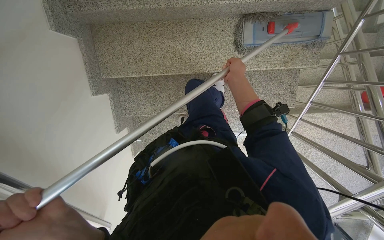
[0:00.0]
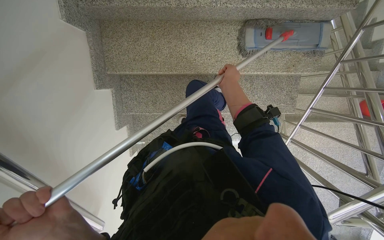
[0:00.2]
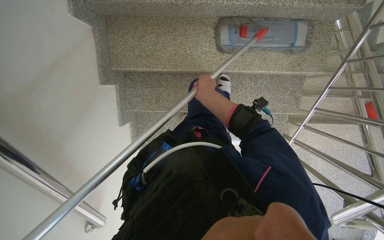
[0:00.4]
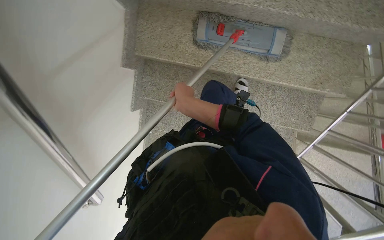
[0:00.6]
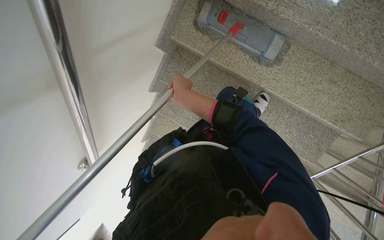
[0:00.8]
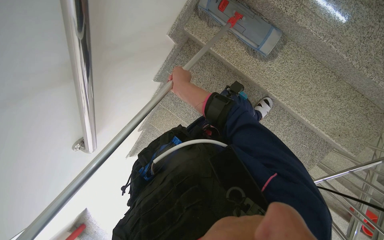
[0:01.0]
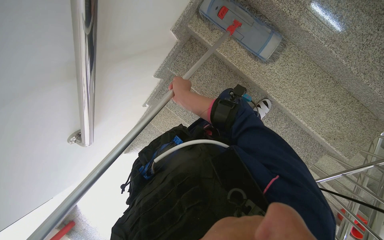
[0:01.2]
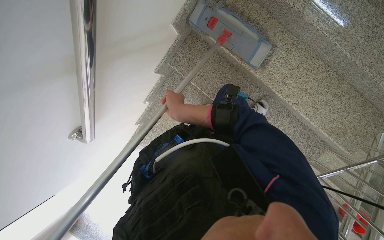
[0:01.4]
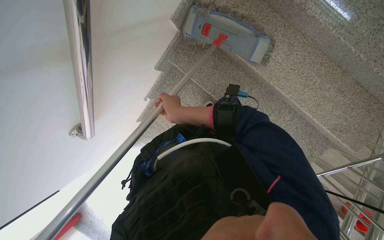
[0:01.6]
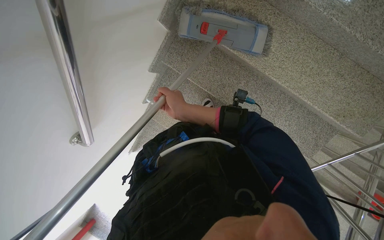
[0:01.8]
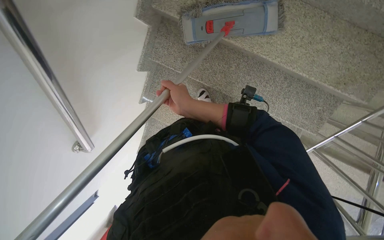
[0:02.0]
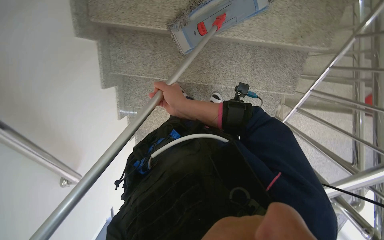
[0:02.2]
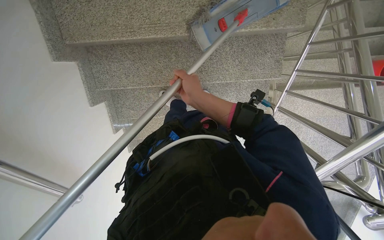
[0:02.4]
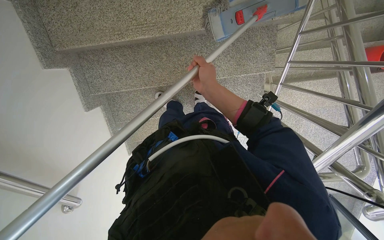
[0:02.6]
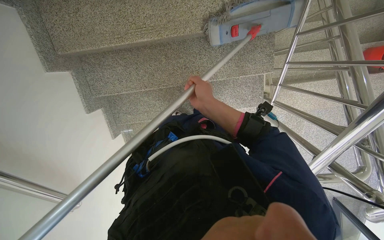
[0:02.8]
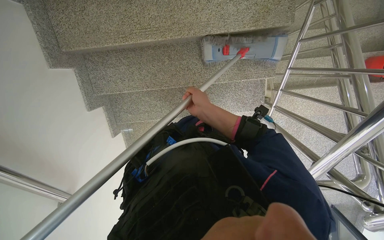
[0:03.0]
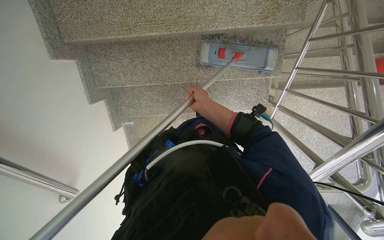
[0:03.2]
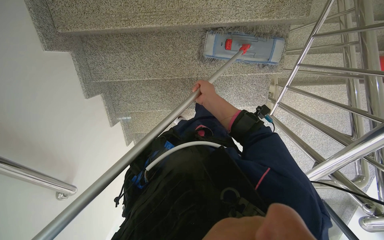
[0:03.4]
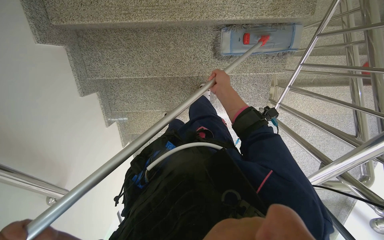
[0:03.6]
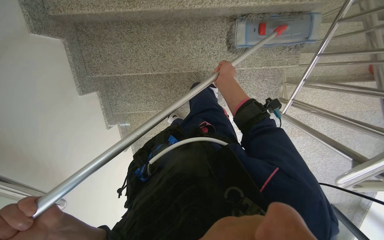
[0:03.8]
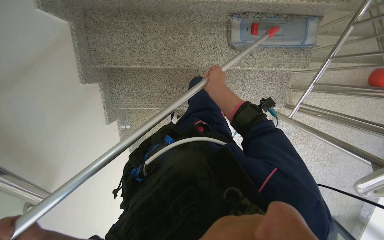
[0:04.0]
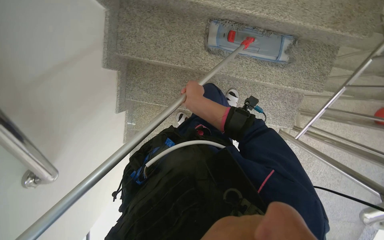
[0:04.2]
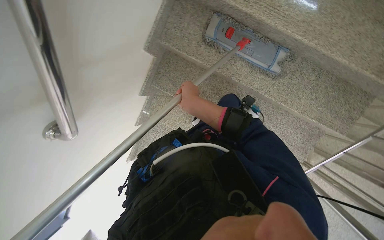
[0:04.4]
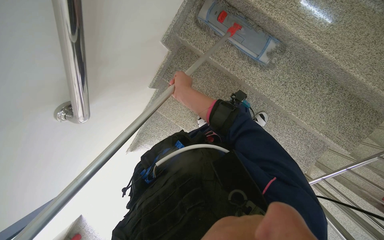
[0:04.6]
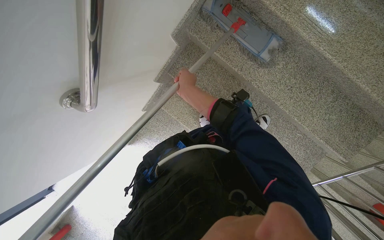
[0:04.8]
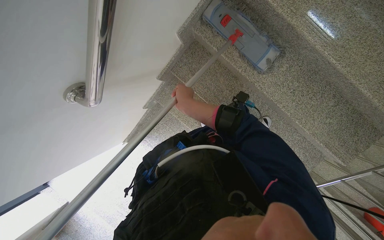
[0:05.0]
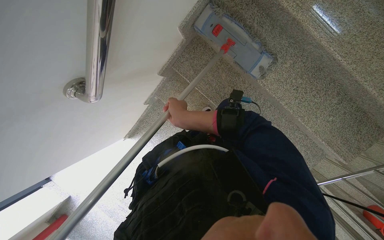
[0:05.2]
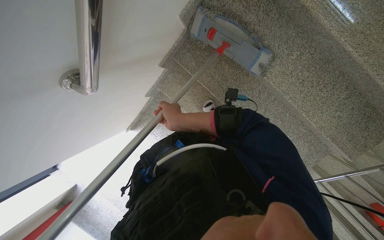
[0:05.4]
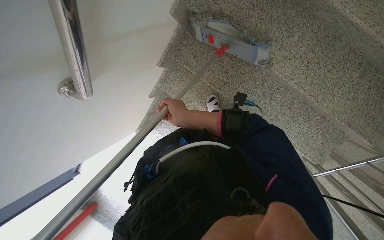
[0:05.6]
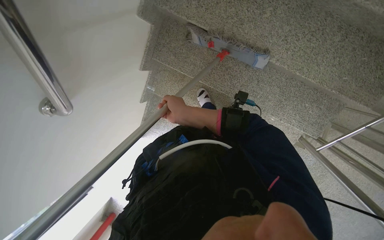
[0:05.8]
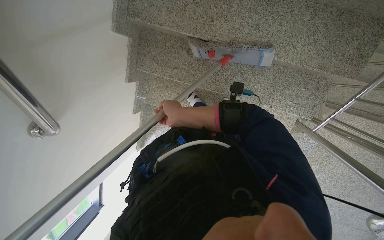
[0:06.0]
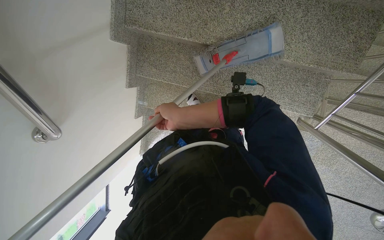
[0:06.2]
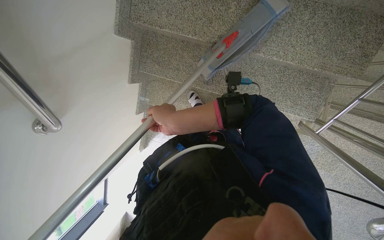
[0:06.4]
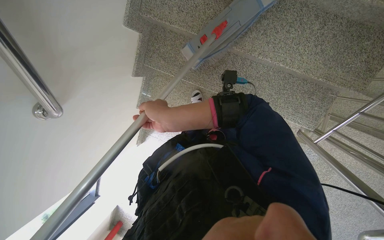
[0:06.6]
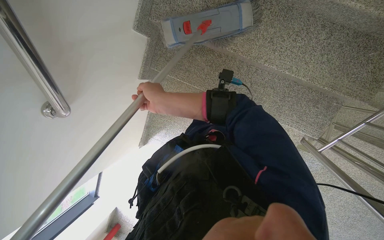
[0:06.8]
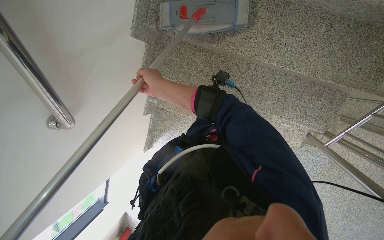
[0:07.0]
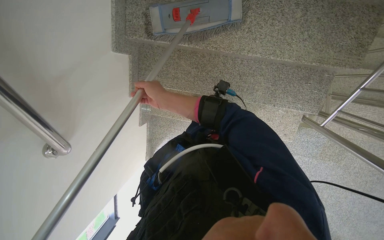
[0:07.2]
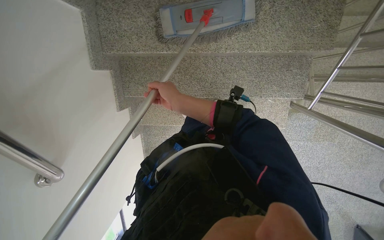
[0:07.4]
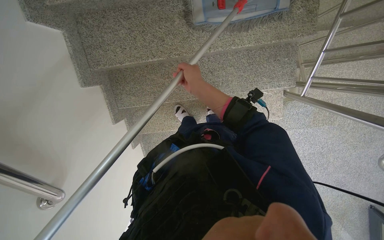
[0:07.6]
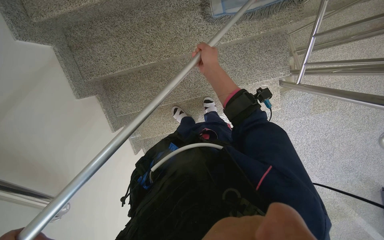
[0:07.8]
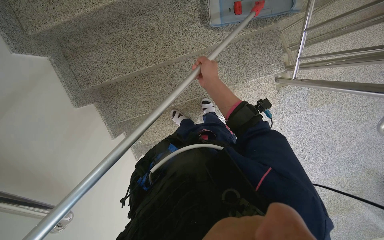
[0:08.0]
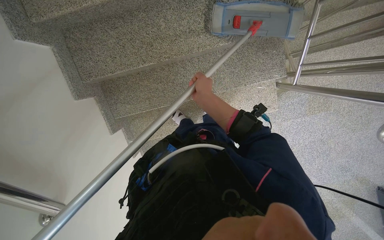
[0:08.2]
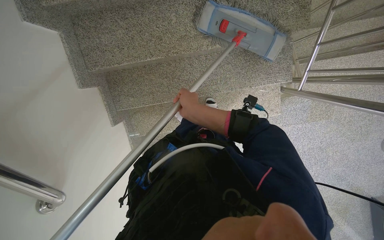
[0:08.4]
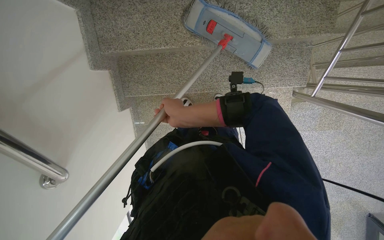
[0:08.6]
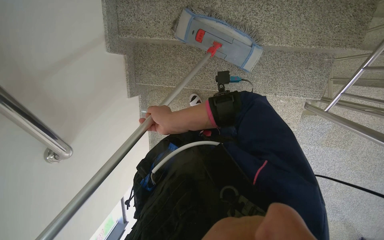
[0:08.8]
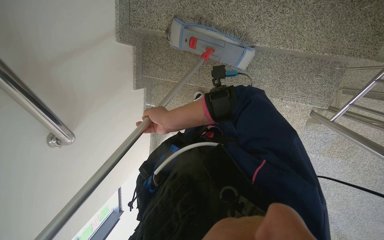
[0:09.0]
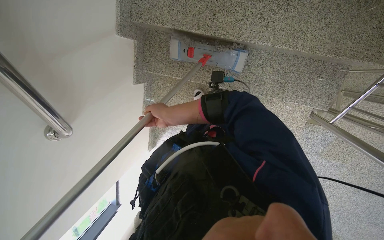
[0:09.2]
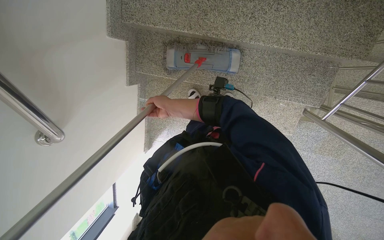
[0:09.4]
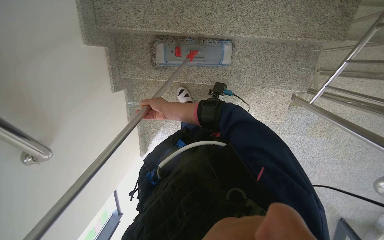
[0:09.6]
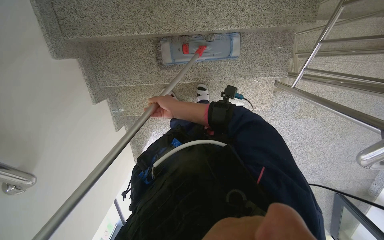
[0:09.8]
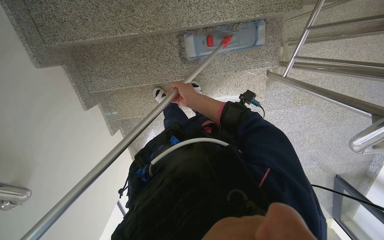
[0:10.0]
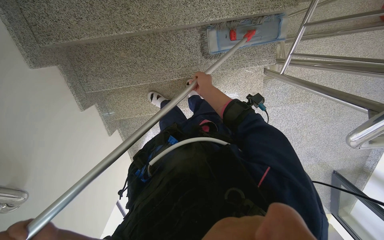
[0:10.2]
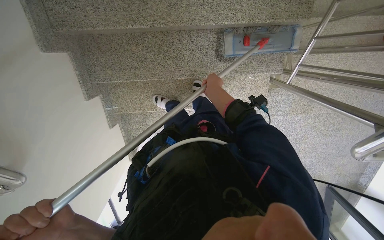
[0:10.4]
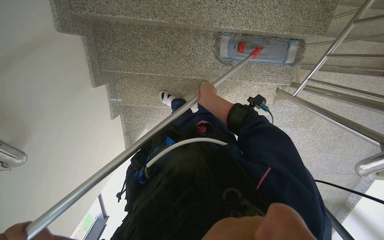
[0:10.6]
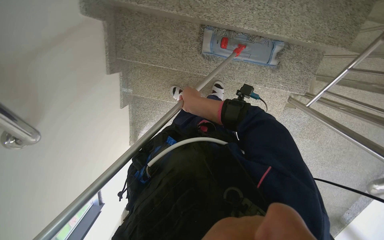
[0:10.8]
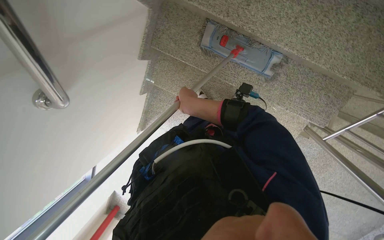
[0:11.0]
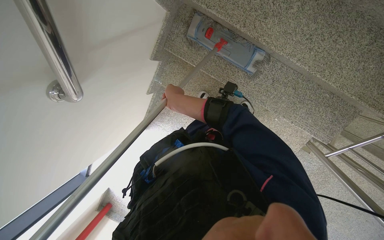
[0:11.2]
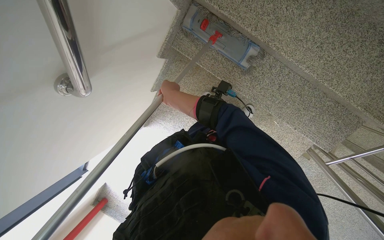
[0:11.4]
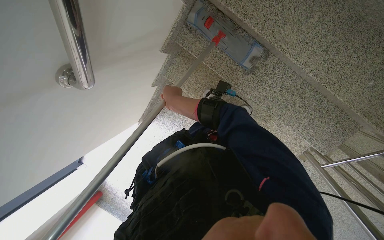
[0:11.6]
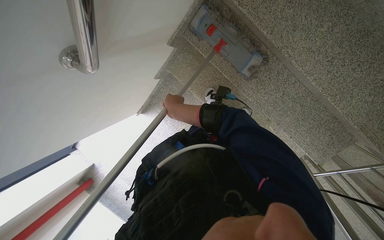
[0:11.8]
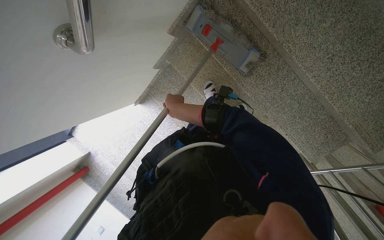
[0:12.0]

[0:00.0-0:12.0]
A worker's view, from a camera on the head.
Job: mopping floor.
The whole recording: Mopping staircase floor. The worker cleans and reattaches the mop head to continue mopping the staircase floor.
0:00.0 to 0:01.6: The scene turns roughly 40 degrees clockwise in the picture.
0:01.6 to 0:03.0: The wearer moves approximately 40 cm. Everything in view rotates about 45 degrees counterclockwise.
0:03.0 to 0:04.4: The scene rotates clockwise by about 35 degrees.
0:07.6 to 0:09.0: The right hand goes some 25 cm down the picture and to the left.
0:09.0 to 0:10.4: The right hand shifts roughly 35 cm to the right, up the picture and farther from the camera.
0:10.4 to 0:12.0: The scene turns about 50 degrees clockwise in the picture.

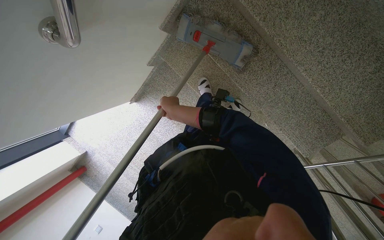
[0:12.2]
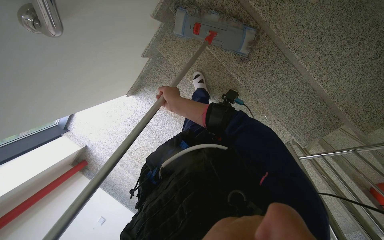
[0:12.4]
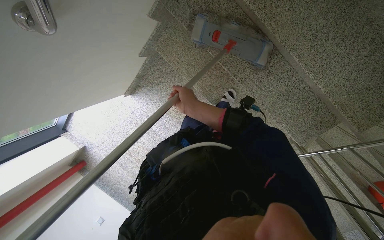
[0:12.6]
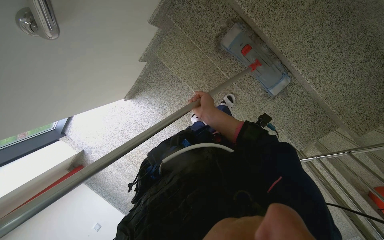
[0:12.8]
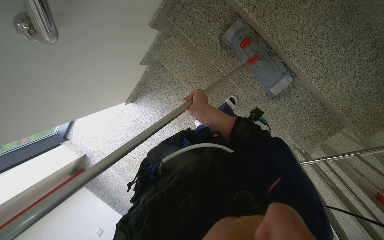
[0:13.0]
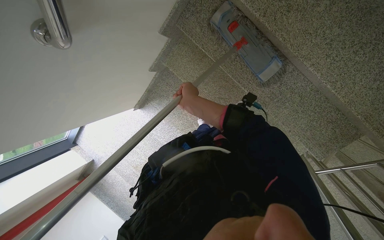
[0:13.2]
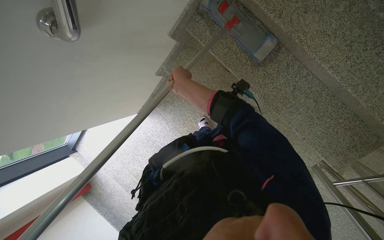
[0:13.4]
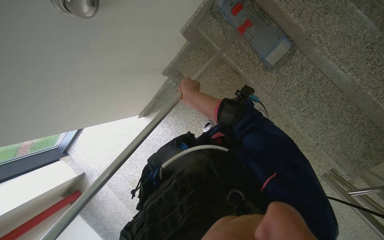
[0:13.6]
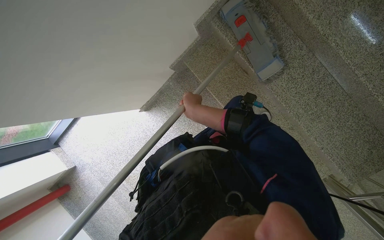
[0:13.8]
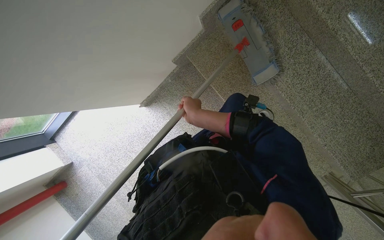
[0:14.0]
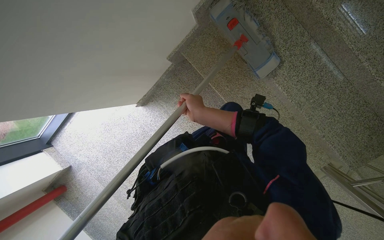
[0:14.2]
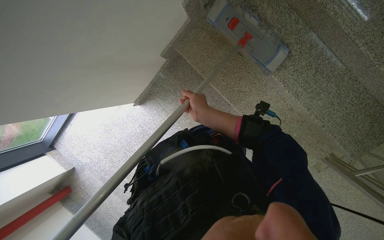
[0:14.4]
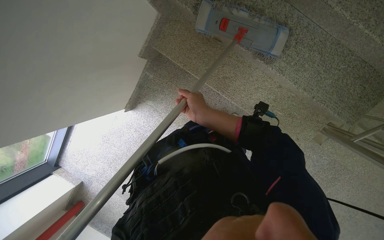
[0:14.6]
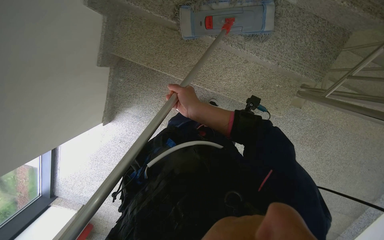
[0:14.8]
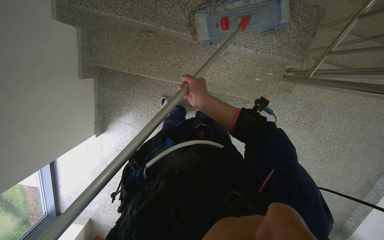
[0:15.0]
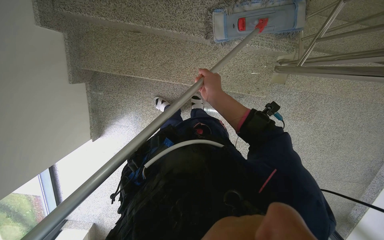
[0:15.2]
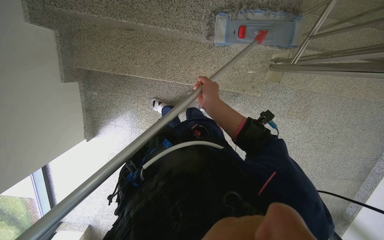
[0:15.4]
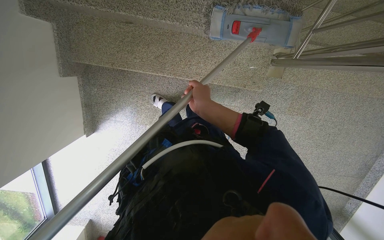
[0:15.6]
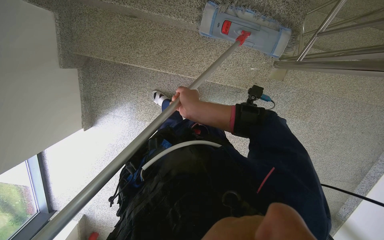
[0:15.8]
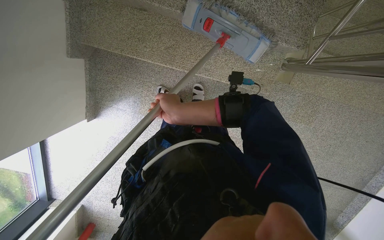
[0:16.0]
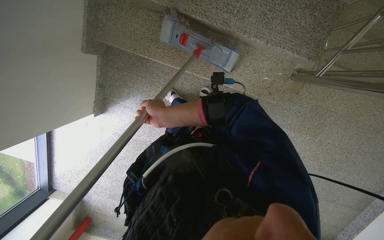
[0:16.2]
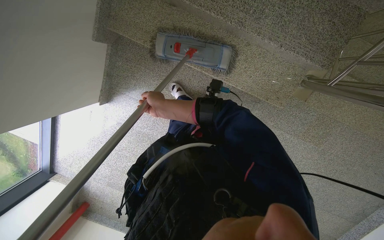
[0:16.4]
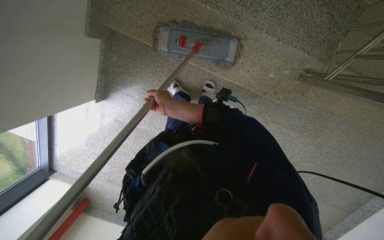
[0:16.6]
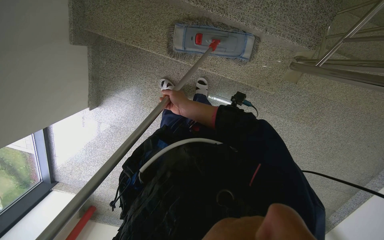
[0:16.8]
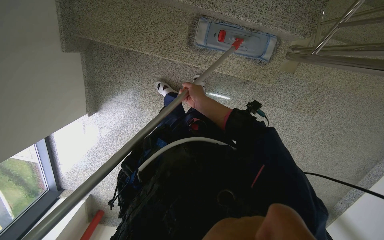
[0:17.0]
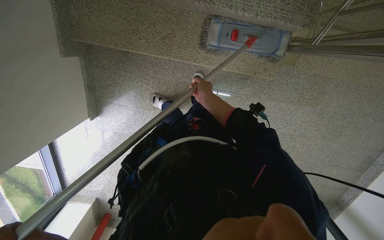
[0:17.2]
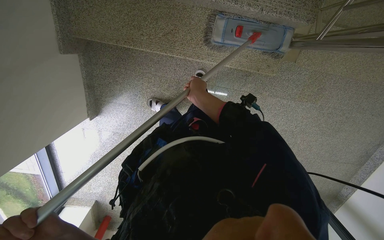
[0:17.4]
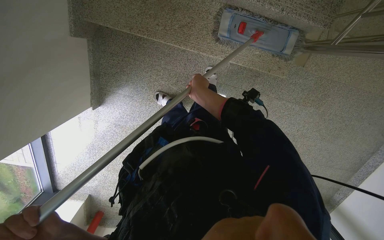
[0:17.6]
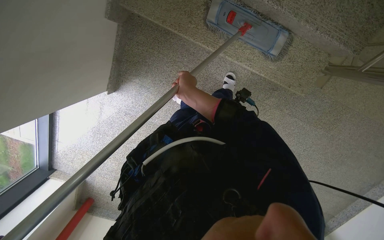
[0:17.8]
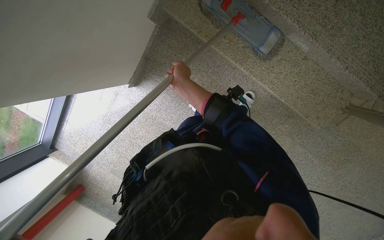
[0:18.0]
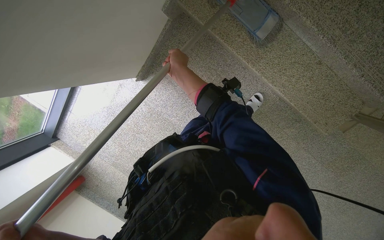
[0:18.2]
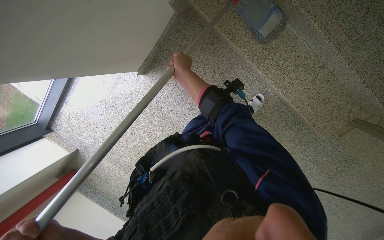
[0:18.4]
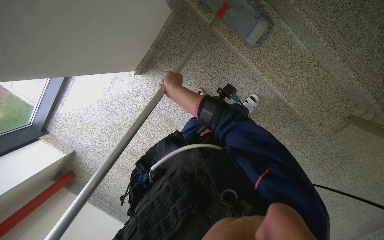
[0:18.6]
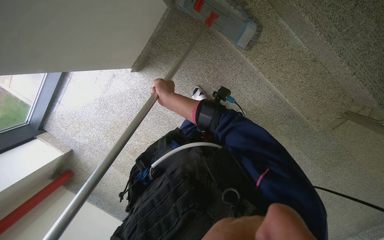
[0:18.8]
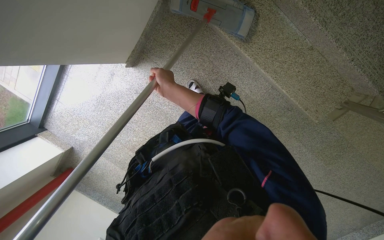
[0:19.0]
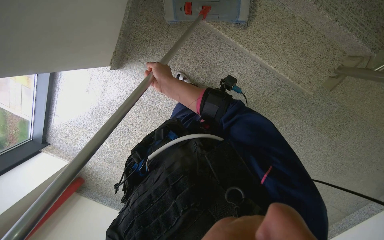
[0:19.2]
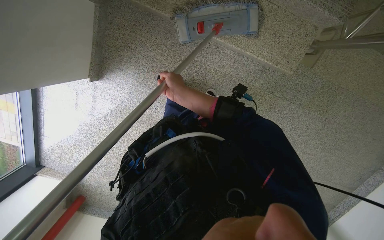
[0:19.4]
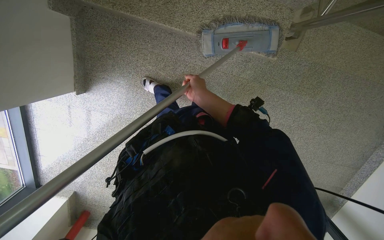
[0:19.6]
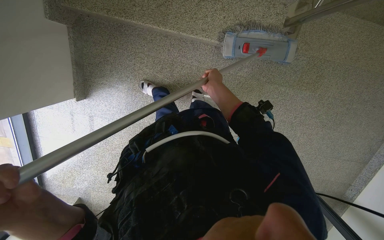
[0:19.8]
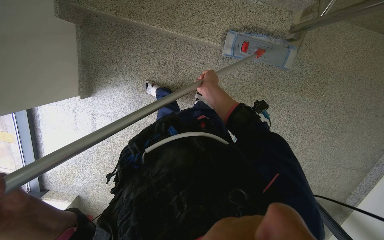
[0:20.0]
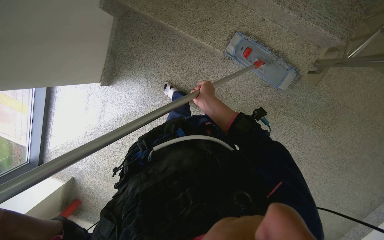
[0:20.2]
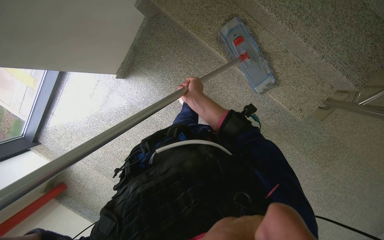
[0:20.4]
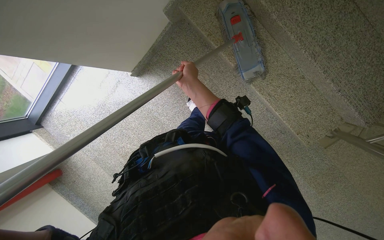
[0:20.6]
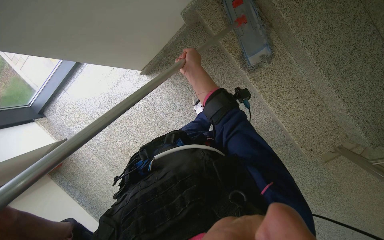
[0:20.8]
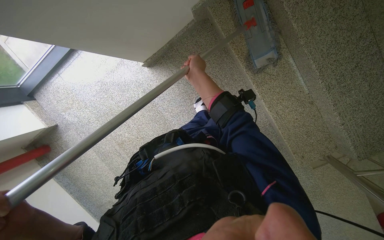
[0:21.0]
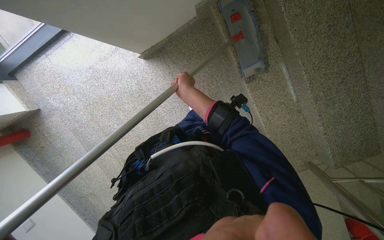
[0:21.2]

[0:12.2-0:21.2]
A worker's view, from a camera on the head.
Job: mopping floor.
The whole recording: Mopping staircase floor. The worker cleans and reattaches the mop head to continue mopping the staircase floor.
0:13.8 to 0:15.2: The scene rotates counterclockwise by roughly 40 degrees.
0:15.2 to 0:16.6: The right hand heads to the left, covering approximately 25 cm.
0:18.2 to 0:19.8: Everything in view rotates some 30 degrees counterclockwise.
0:19.8 to 0:21.2: The camera is carried about 40 cm. The scene rotates clockwise by roughly 50 degrees.
